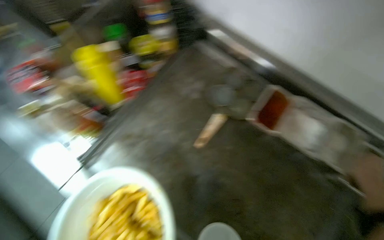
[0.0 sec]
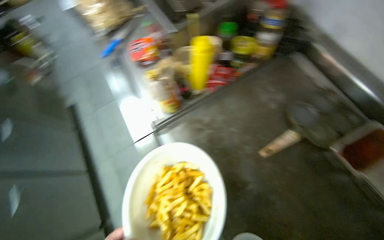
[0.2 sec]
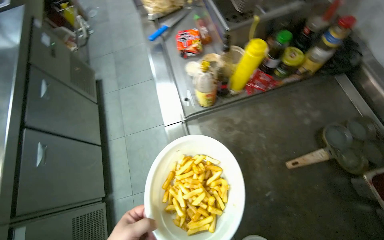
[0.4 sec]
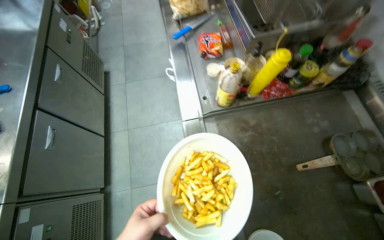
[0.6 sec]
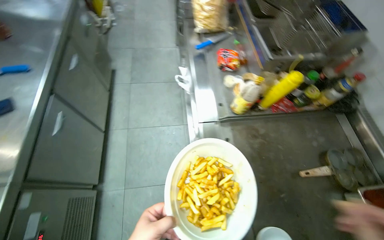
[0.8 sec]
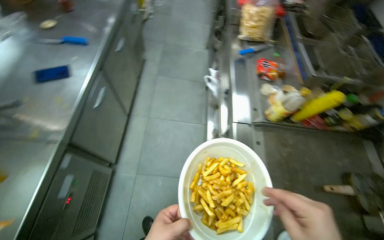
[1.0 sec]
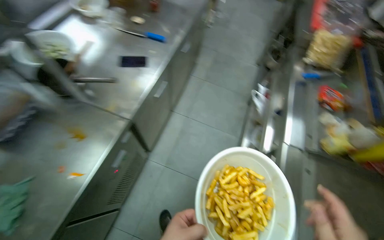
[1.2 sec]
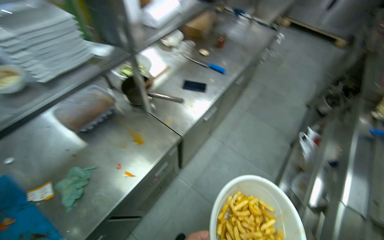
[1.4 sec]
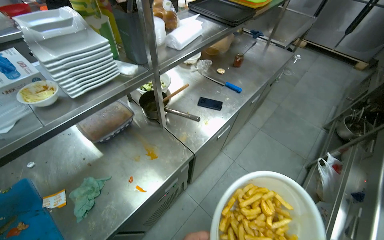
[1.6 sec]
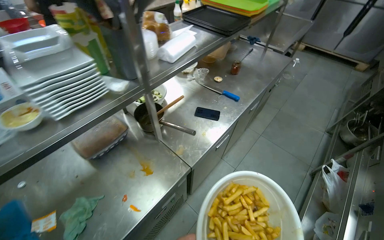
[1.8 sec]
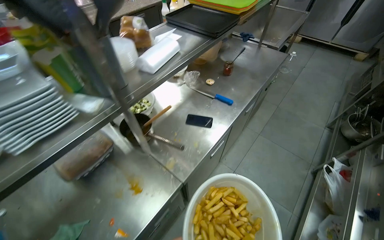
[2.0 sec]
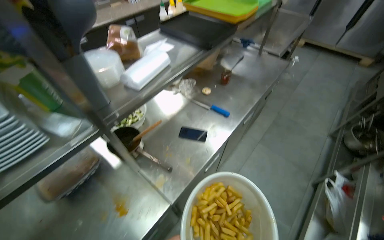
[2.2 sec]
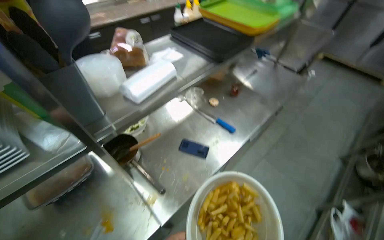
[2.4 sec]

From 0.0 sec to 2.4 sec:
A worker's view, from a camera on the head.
Job: cooking food.
The whole recording: Preparing french fries. The worker removes french fries from the deep fryer and seasons them in a bowl.
From 0.0 sec to 1.2 sec: The camera is carried some 80 cm. The head rotates about 75 degrees to the left.
From 1.2 sec to 2.4 sec: The wearer's head swings roughly 25 degrees to the left. The wearer looks roughly 15 degrees further upward.

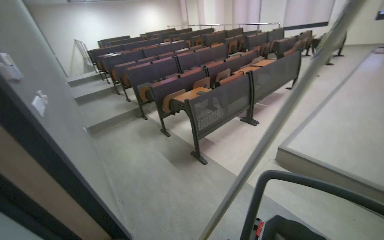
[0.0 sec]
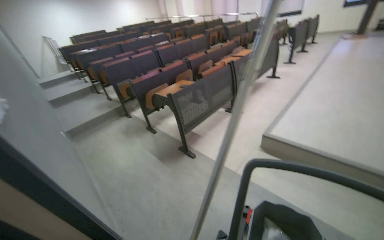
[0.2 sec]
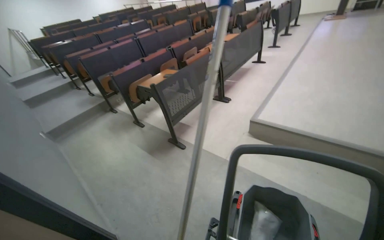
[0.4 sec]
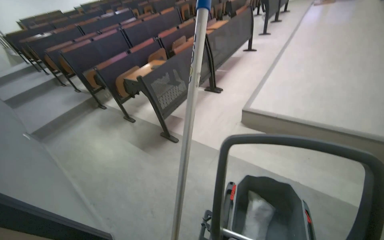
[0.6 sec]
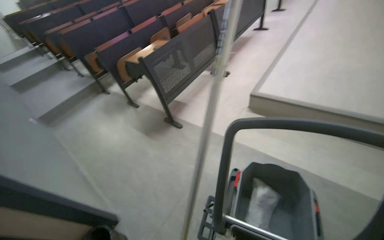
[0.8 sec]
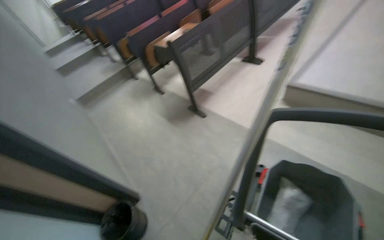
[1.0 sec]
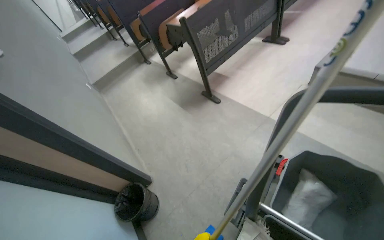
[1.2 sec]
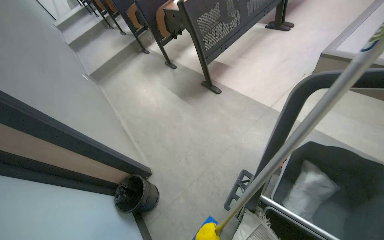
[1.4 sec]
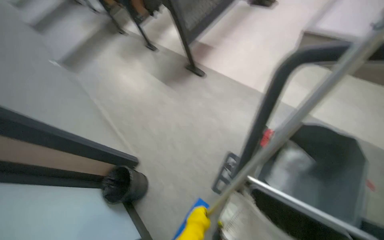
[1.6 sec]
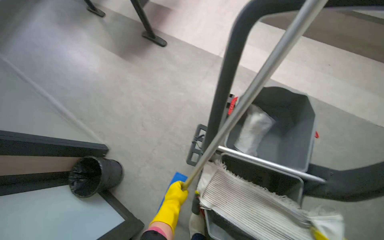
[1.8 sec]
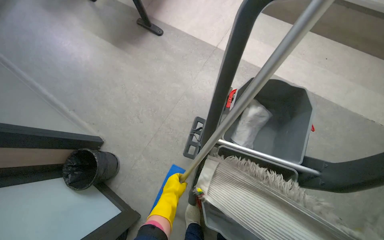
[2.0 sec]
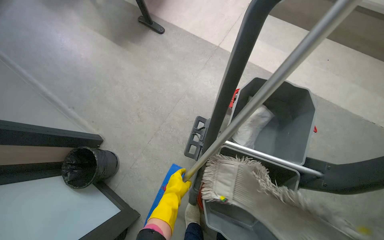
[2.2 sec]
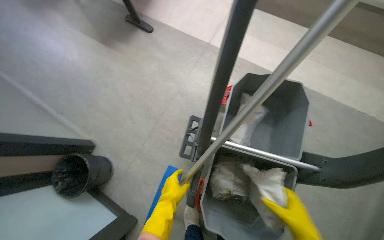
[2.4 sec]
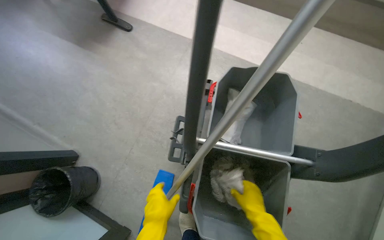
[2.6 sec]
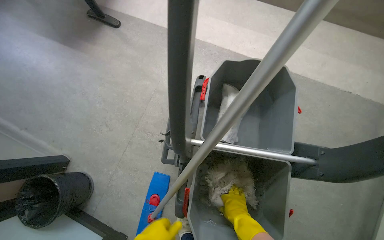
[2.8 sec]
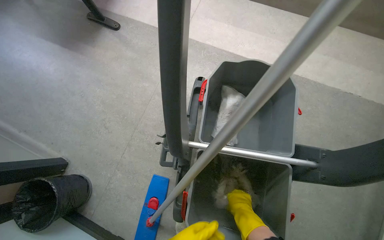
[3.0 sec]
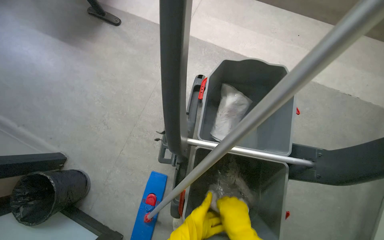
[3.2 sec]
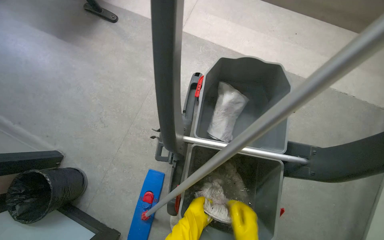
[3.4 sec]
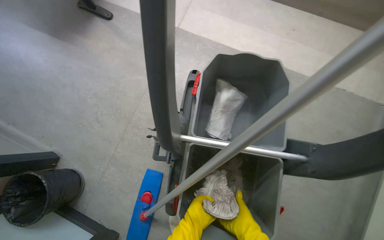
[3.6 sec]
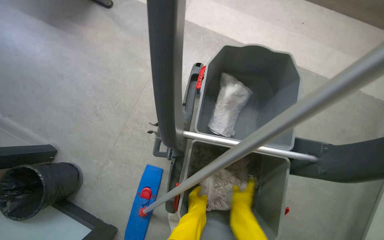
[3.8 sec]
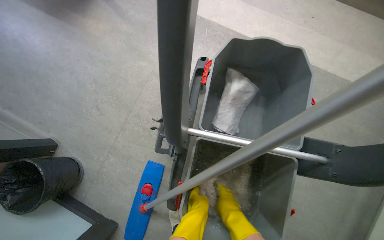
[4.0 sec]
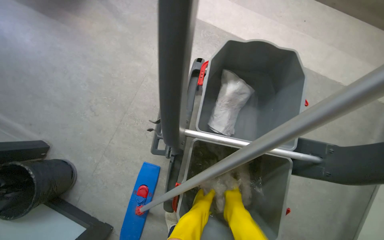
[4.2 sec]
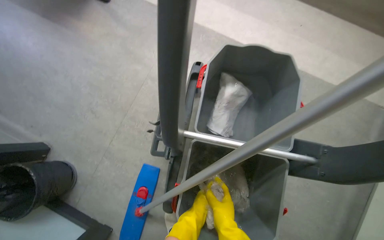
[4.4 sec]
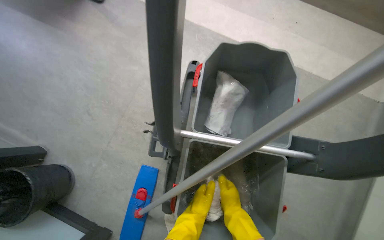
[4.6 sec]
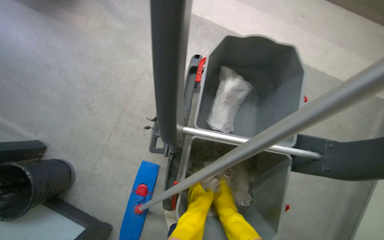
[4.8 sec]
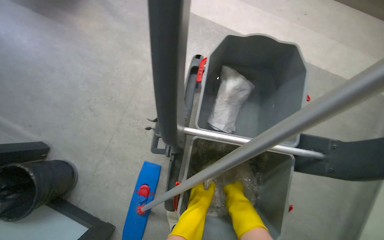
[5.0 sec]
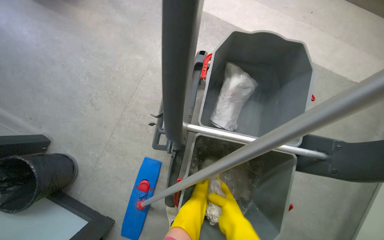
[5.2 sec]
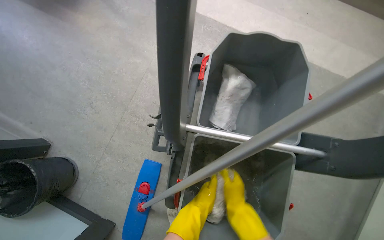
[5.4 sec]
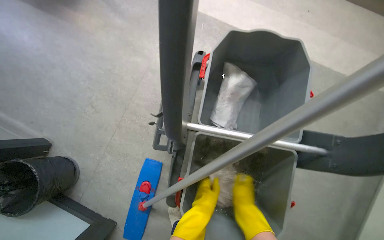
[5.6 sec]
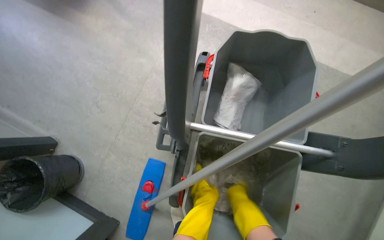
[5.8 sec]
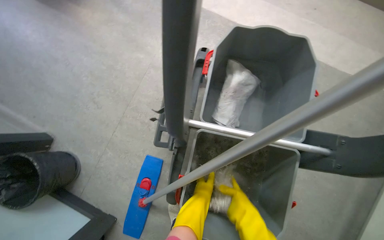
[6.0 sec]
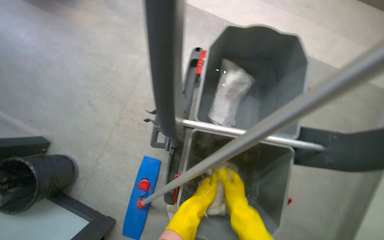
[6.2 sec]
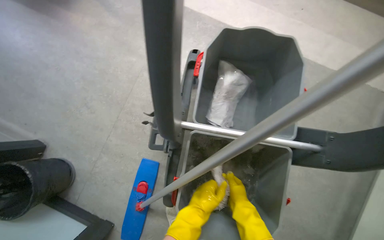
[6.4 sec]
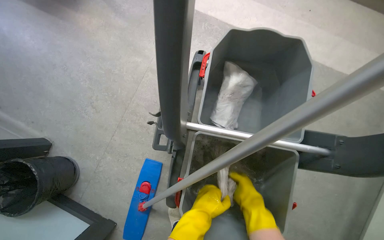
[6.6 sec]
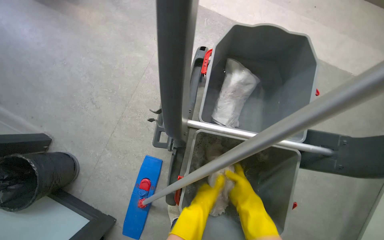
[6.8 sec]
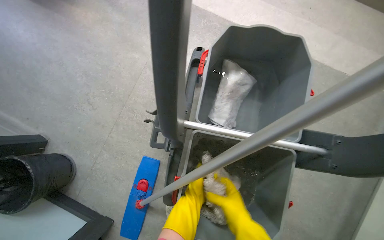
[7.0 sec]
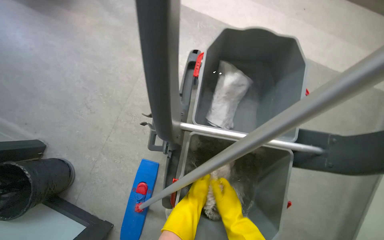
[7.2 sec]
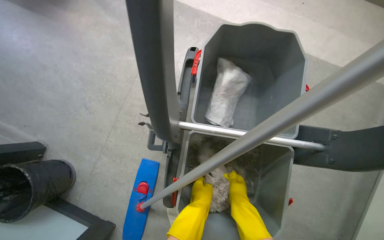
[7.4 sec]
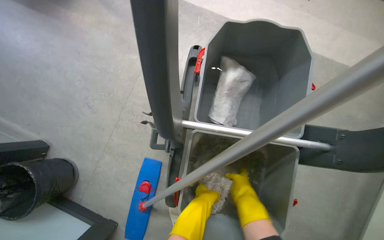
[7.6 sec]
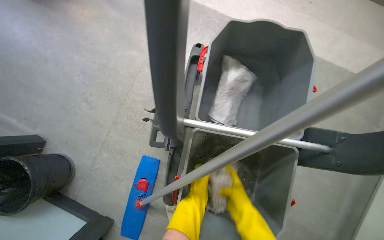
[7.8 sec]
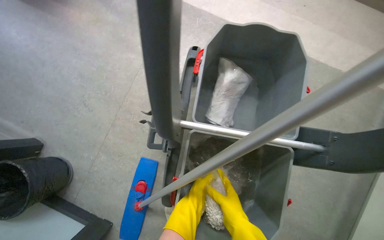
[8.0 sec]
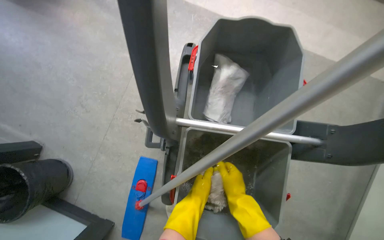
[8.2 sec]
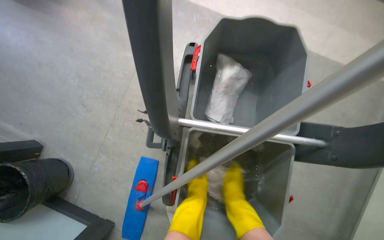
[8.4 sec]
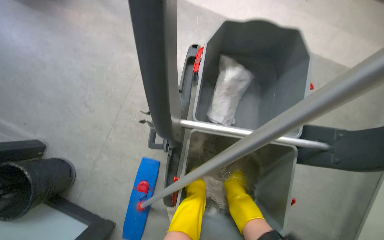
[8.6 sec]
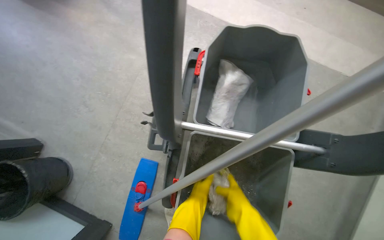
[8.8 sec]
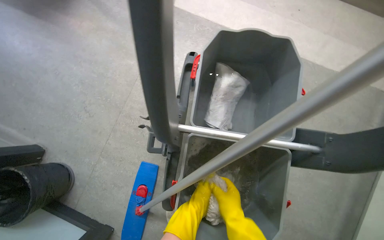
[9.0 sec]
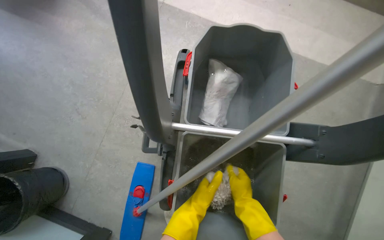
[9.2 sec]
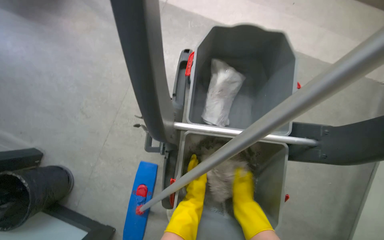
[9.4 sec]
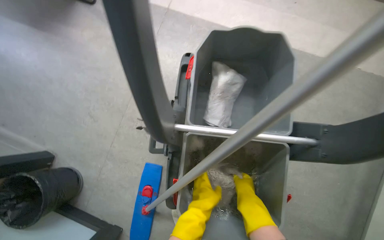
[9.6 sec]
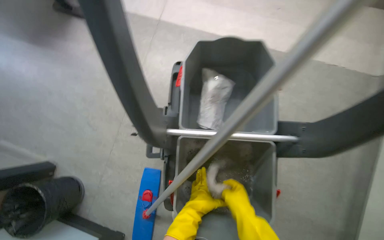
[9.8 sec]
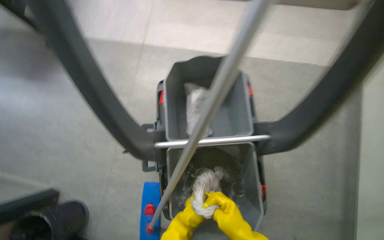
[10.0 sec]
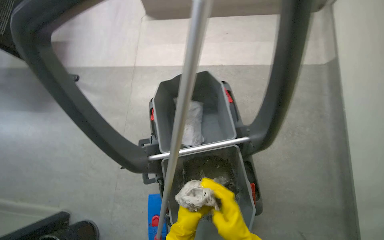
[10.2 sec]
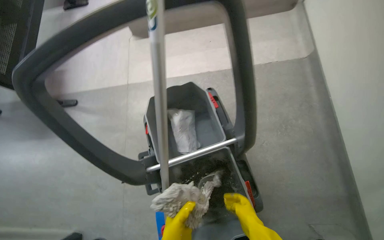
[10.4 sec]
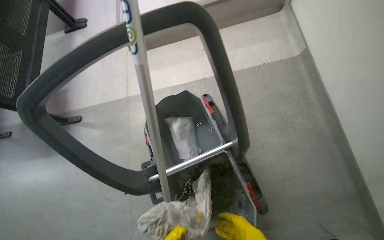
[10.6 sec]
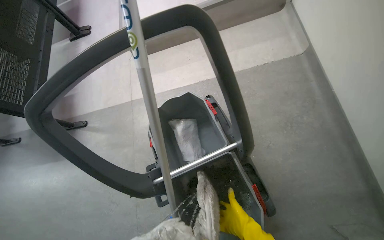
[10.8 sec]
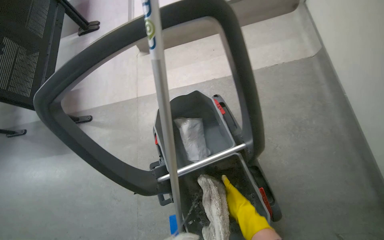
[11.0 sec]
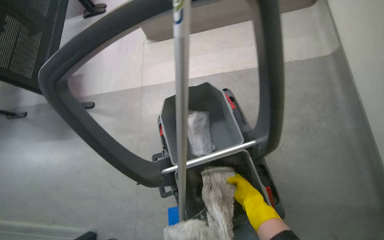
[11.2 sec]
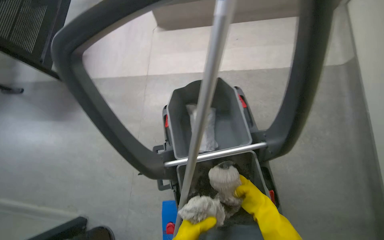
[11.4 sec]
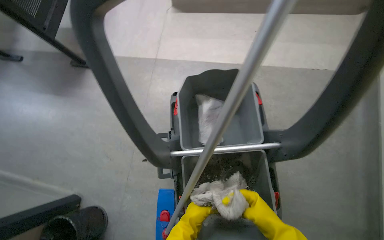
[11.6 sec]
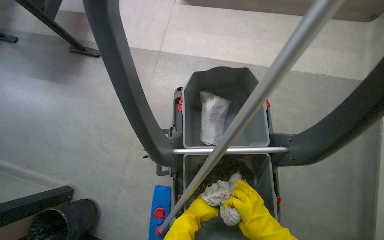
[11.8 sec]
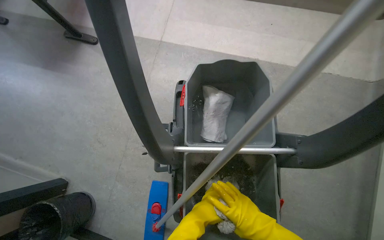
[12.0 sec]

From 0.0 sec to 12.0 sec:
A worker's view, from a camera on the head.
Job: preparing cleaning supplies.
The whole recording: Preparing mop for cleaning. Prepares the mop by wringing out a cloth from the bucket.
From 0.0 sec to 1.6 sec: The view tilts roughly 30 degrees downward.
From 1.6 sec to 3.0 sec: The head rotates about 25 degrees to the right. The wearer looks some 15 degrees further downward.
From 6.0 sec to 7.6 sec: The right hand moves farther from the camera, about 10 cm.
From 7.6 sec to 9.0 sec: The right hand shifts some 10 cm nearer to the camera.
From 9.0 sec to 10.4 sec: The scene turns roughly 30 degrees counterclockwise in the picture.

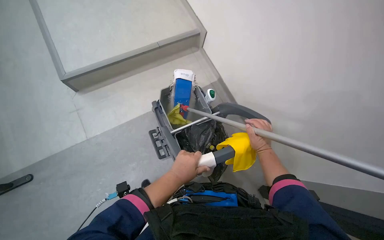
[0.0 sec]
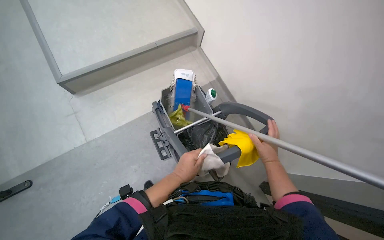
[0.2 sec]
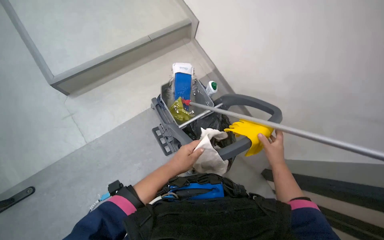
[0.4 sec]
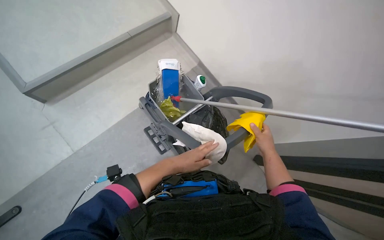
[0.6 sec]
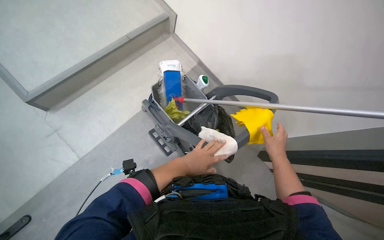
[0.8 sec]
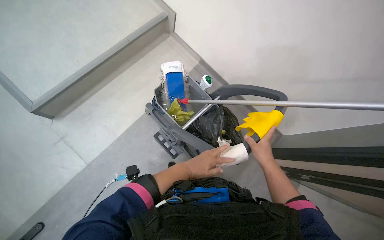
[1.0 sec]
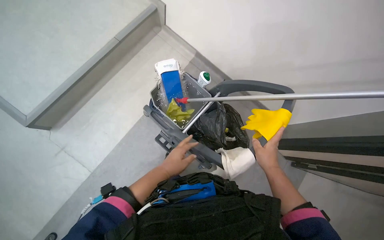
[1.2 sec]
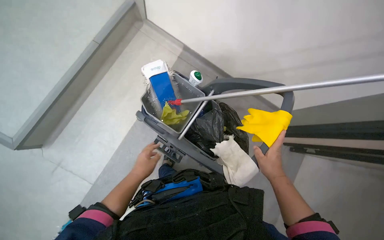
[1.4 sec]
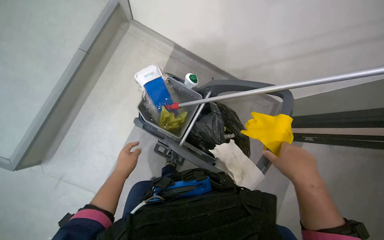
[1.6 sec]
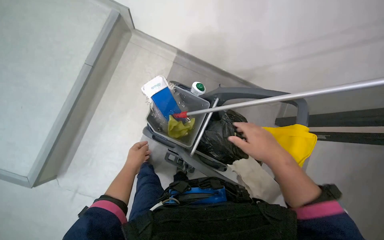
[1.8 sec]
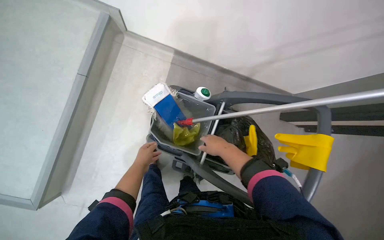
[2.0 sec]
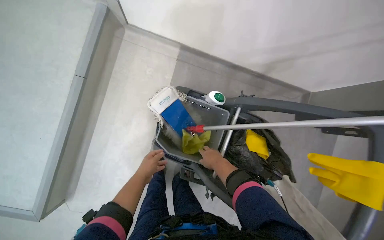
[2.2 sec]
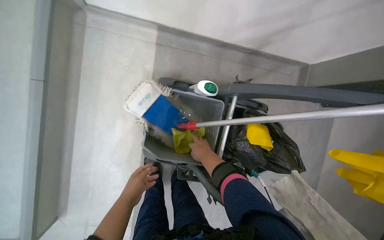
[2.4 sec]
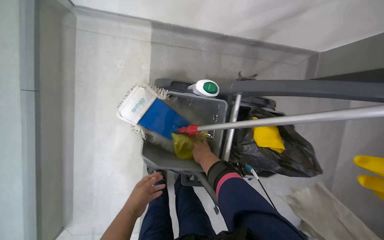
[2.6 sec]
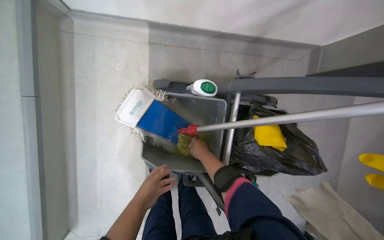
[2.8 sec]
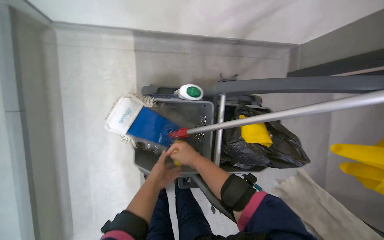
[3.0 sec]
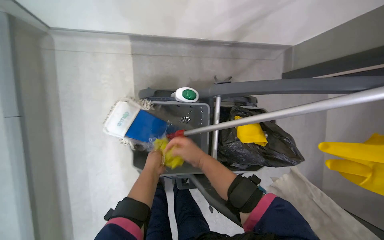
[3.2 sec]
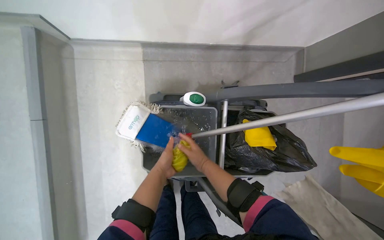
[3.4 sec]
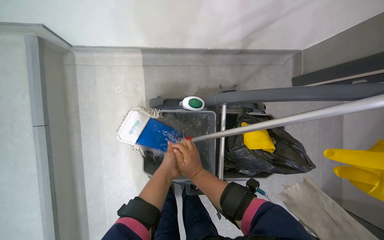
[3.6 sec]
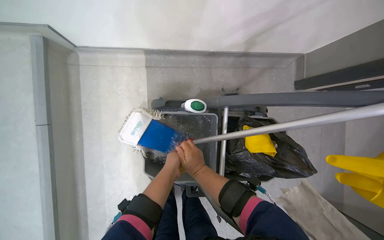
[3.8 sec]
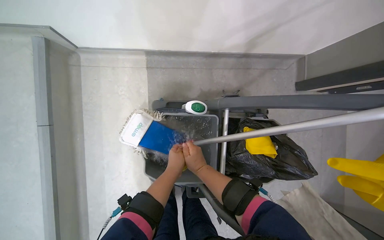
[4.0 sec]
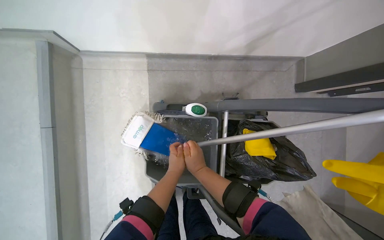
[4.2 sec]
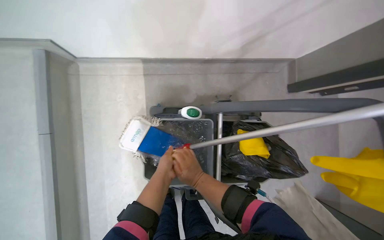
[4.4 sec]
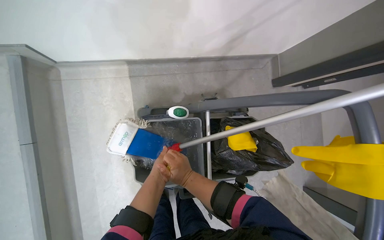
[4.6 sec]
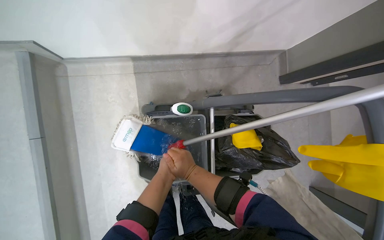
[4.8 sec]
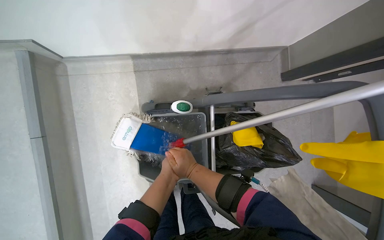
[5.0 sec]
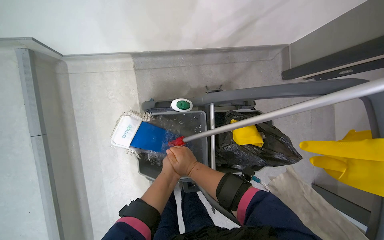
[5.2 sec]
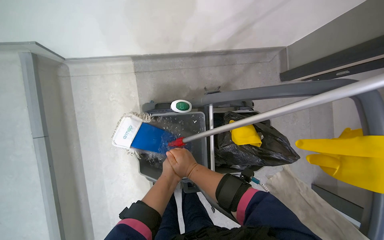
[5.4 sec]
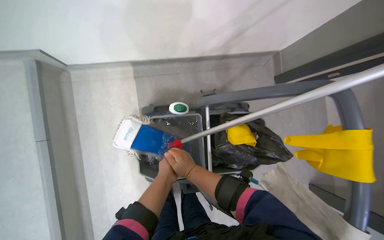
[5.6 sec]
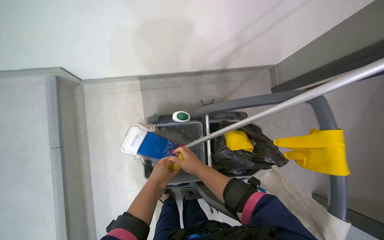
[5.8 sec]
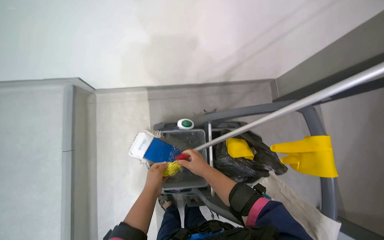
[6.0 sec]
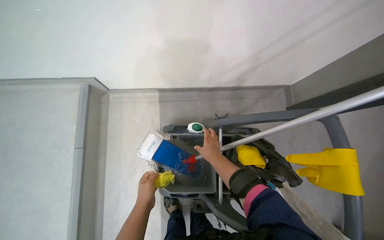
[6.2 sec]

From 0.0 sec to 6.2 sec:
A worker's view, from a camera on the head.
Job: wiping surfaces.
The whole recording: Cleaning whiteboard. The worker prepares cleaning supplies and wipes the whiteboard with a cloth and cleaner.
From 0.0 sec to 1.6 sec: Everything in view rotates about 35 degrees counterclockwise. The left hand travels to the left by roughly 15 cm.
From 1.6 sec to 3.2 sec: The camera is carried some 40 cm. The view tips downward by approximately 15 degrees. Everything in view rotates some 25 degrees counterclockwise.
